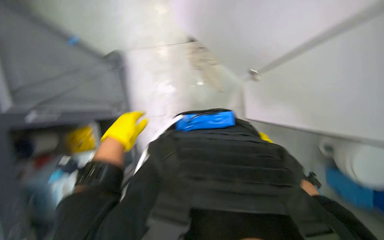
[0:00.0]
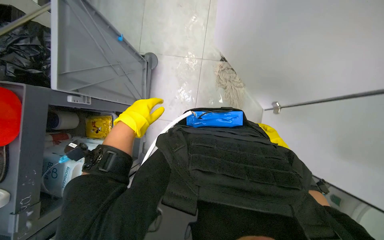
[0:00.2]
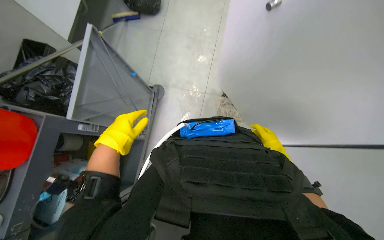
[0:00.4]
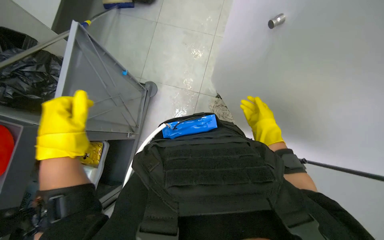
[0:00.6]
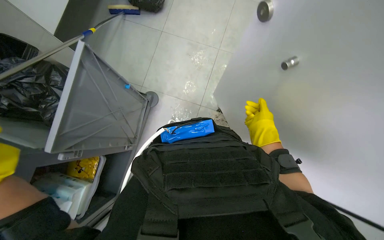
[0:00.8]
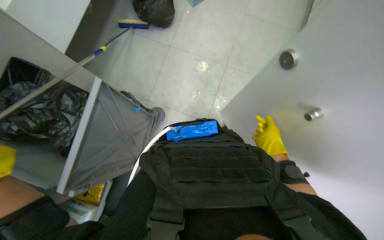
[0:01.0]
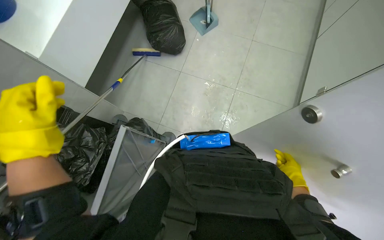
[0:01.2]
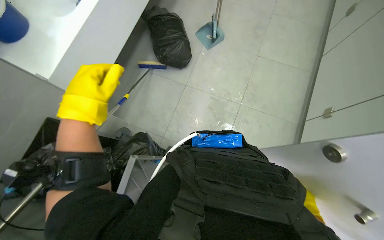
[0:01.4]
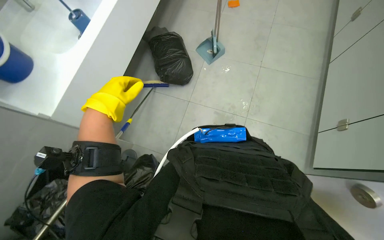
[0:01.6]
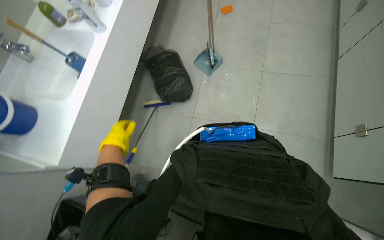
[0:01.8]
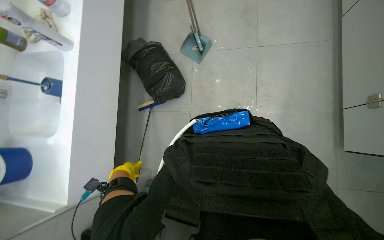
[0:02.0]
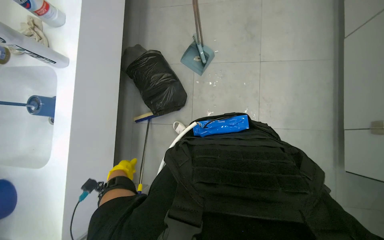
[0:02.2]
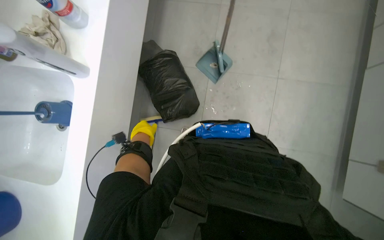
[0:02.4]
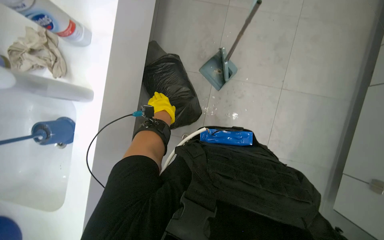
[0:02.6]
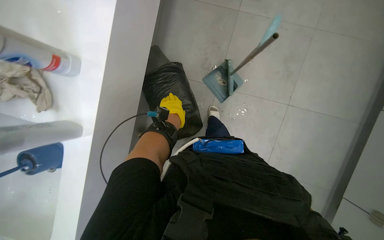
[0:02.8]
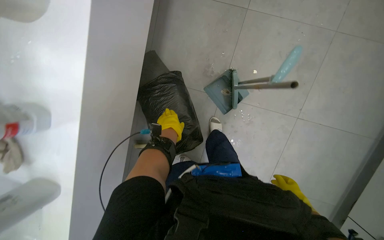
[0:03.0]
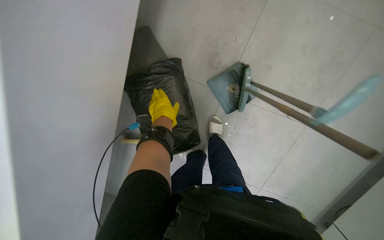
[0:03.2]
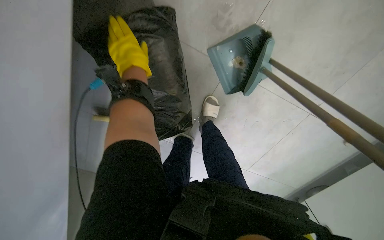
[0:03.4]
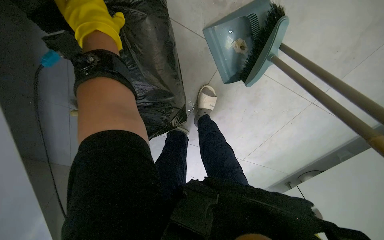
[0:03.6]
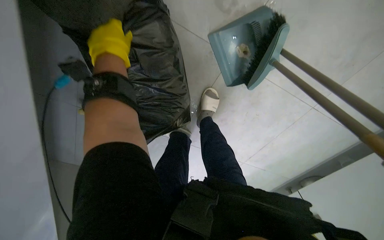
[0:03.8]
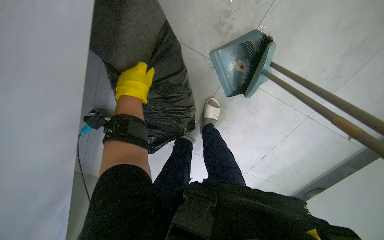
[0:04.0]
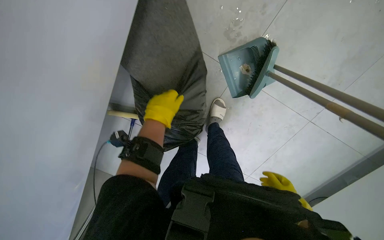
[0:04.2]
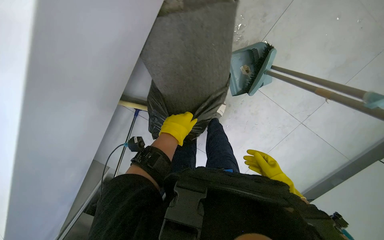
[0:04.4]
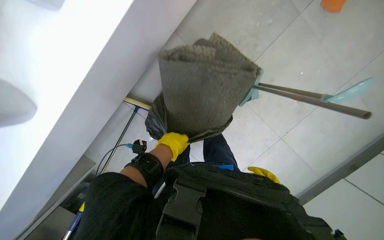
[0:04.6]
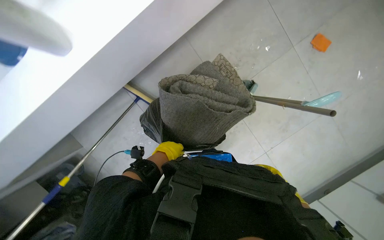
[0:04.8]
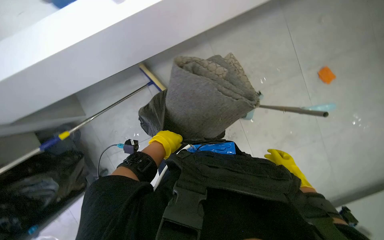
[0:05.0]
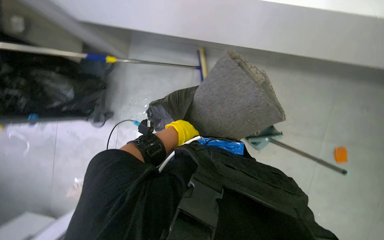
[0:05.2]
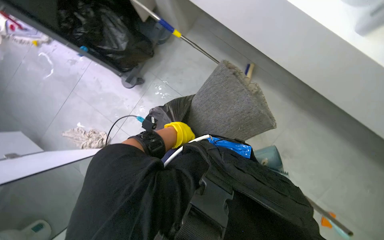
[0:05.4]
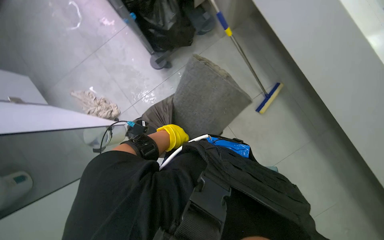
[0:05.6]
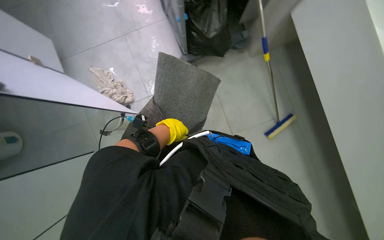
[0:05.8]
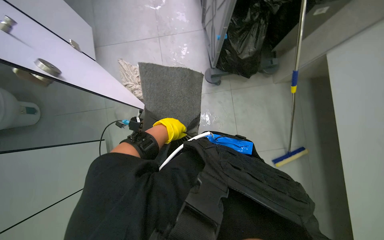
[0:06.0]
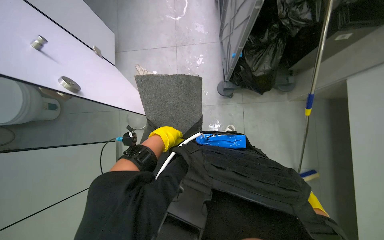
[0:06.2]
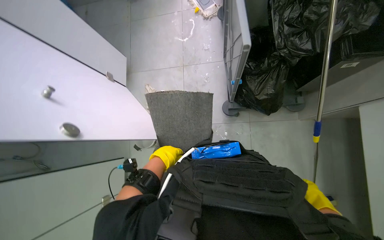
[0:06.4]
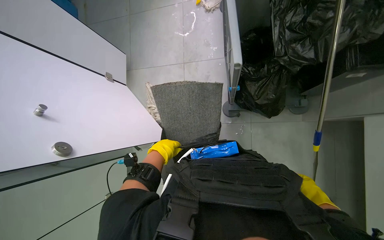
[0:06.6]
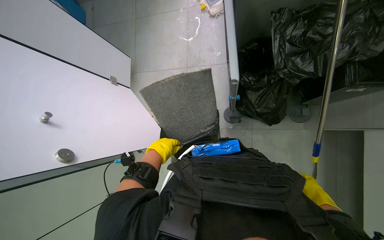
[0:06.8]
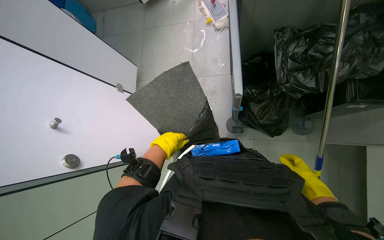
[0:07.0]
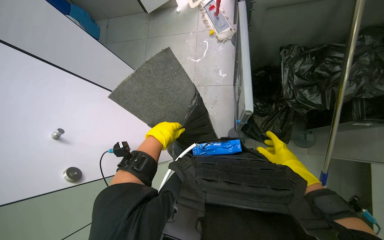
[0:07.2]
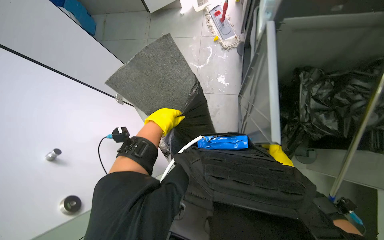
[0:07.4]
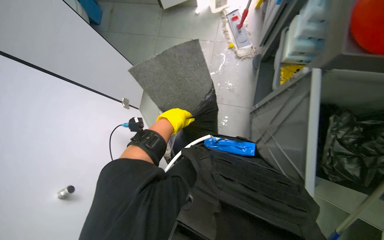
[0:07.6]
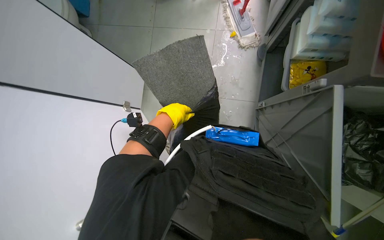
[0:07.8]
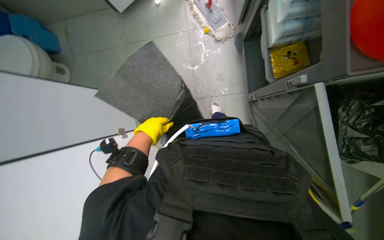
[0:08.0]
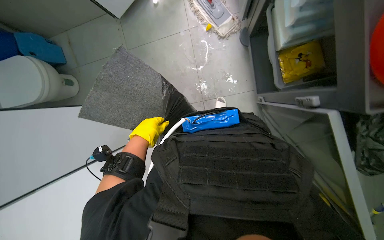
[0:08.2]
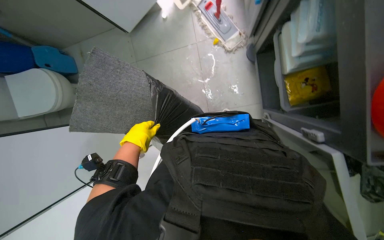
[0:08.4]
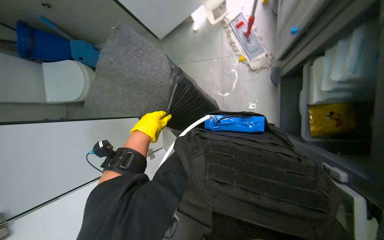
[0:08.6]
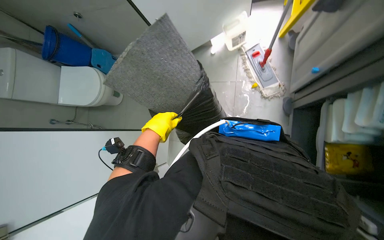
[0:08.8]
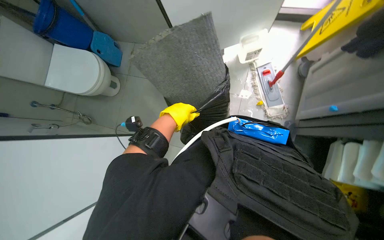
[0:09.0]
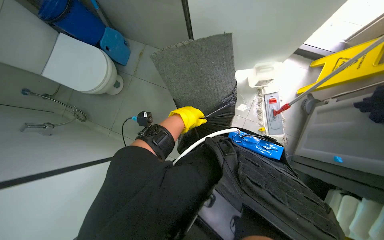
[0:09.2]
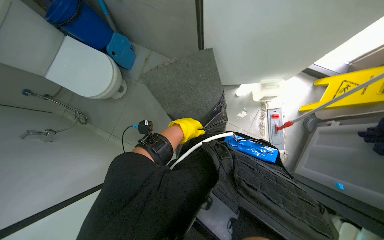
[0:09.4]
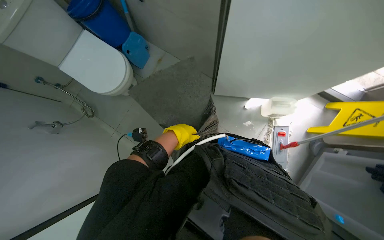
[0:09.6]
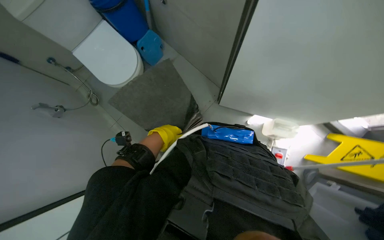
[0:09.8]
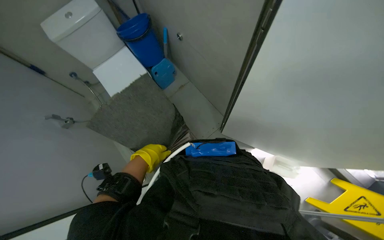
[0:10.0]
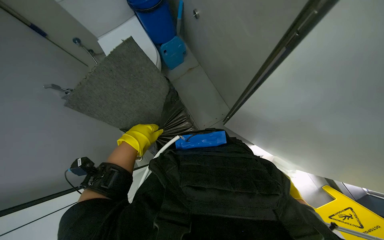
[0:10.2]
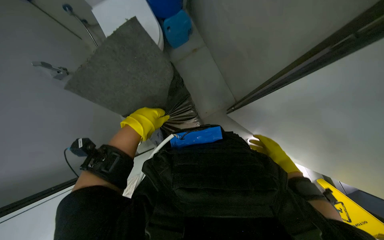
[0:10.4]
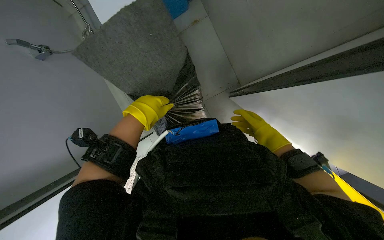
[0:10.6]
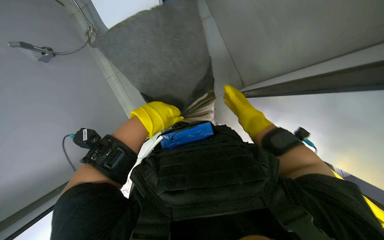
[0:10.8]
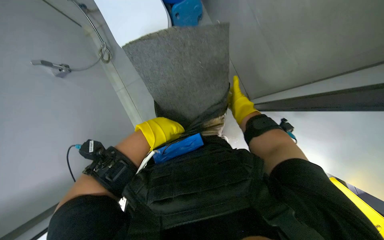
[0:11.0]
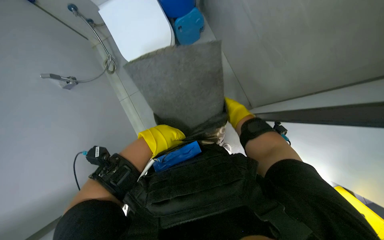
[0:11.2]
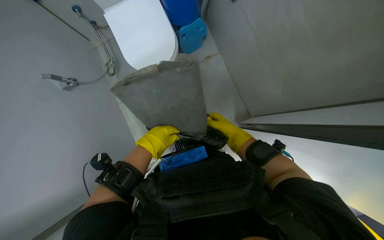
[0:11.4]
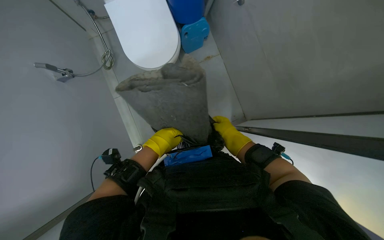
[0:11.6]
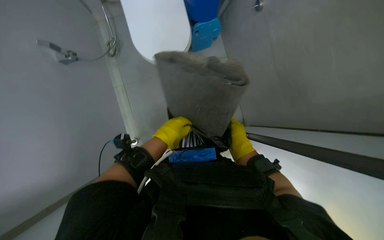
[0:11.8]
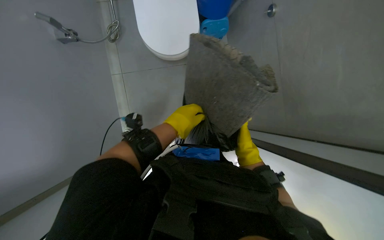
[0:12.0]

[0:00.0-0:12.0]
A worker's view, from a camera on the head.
Job: managing trash.
The whole recording: Compacting waste into bucket. The worker compacts a trash bag and a mat into a blue bucket using a long handle.
0.0 to 1.6 s: The camera travels about 40 cm. The wearer looks roughly 20 degrees further to the left. The camera pitches upward, by about 35 degrees.
1.6 to 3.0 s: The camera is carried roughly 1 m. The view tips downward by roughly 15 degrees.
3.0 to 4.4 s: The camera pitches downward, by approximately 15 degrees.
4.4 to 6.0 s: The camera travels about 60 cm. Everything in view rotates roughly 70 degrees clockwise.
6.0 to 7.6 s: The camera is carried some 60 cm.
9.0 to 10.4 s: The wearer moves some 50 cm. The scene rotates clockwise by some 50 degrees.
10.4 to 12.0 s: The right hand travels to the left by some 15 cm.

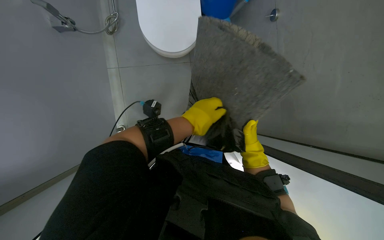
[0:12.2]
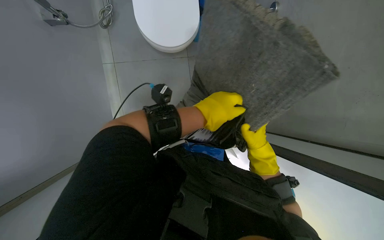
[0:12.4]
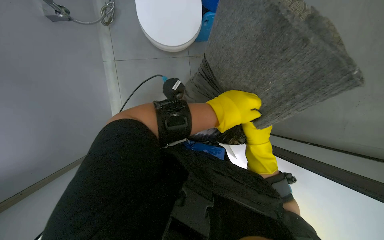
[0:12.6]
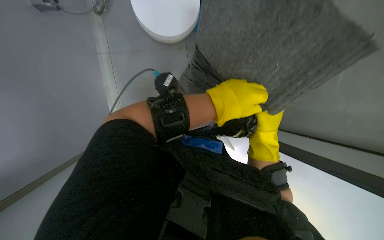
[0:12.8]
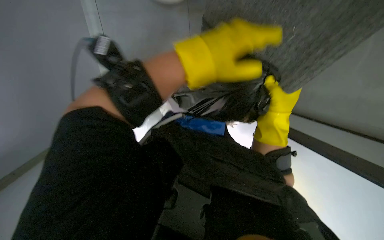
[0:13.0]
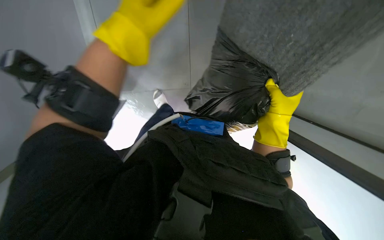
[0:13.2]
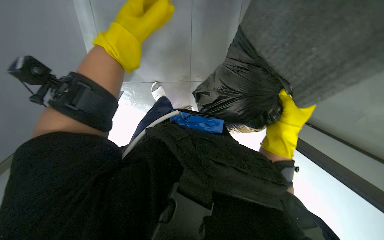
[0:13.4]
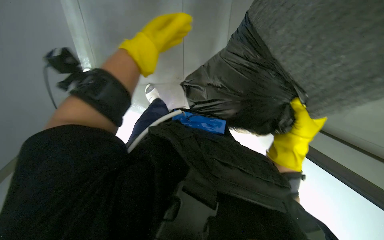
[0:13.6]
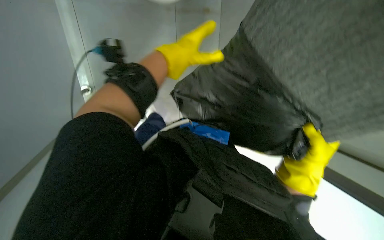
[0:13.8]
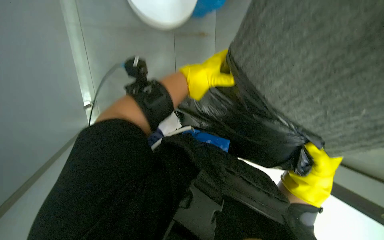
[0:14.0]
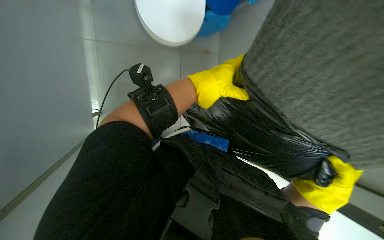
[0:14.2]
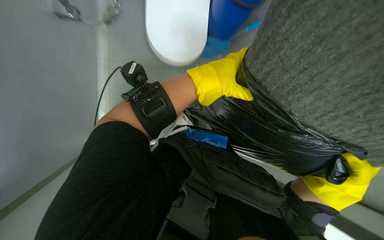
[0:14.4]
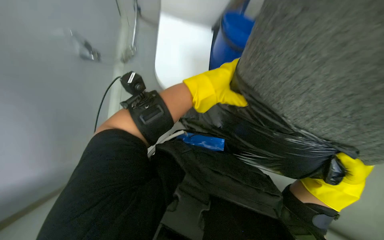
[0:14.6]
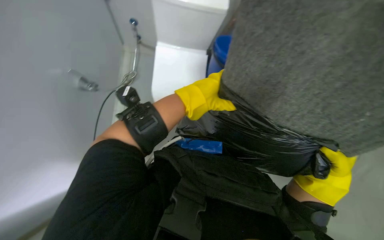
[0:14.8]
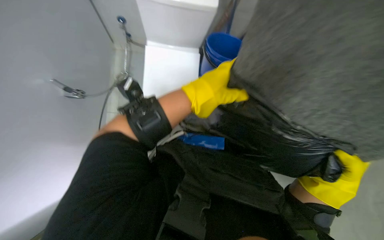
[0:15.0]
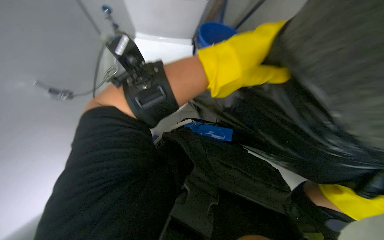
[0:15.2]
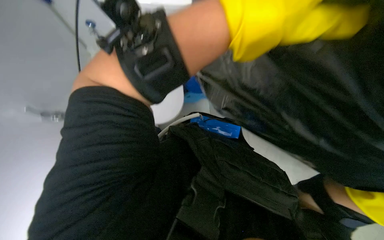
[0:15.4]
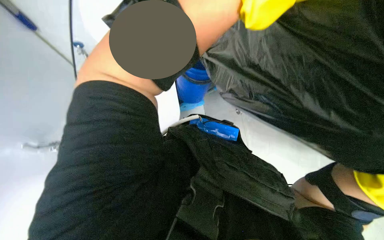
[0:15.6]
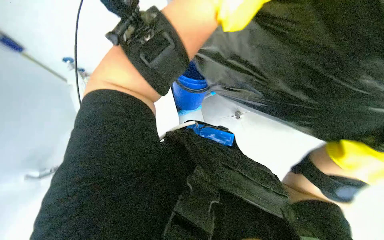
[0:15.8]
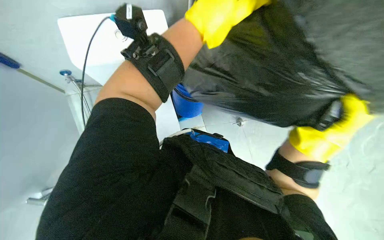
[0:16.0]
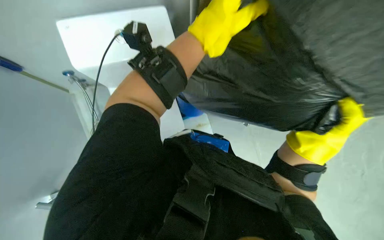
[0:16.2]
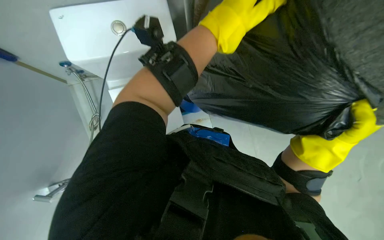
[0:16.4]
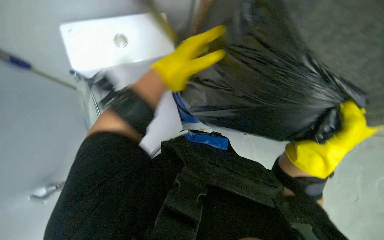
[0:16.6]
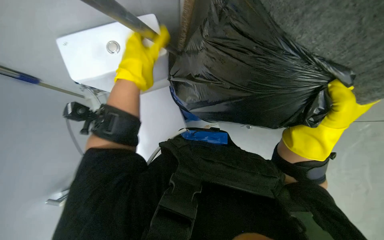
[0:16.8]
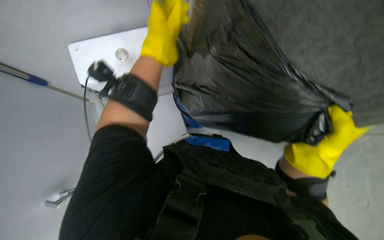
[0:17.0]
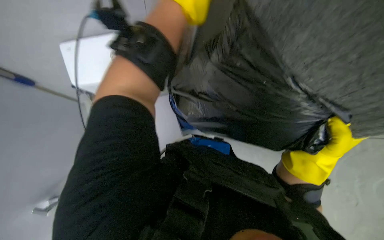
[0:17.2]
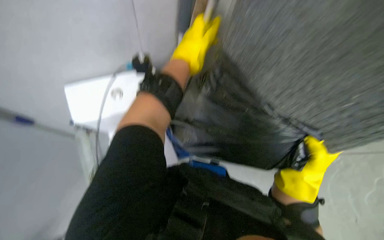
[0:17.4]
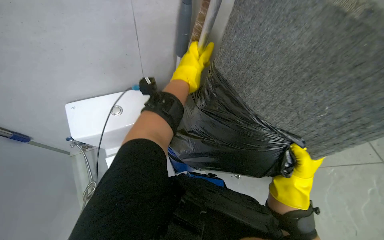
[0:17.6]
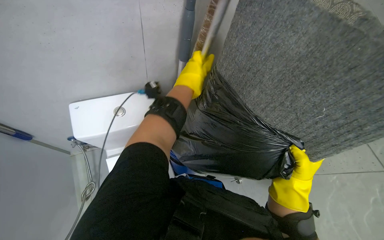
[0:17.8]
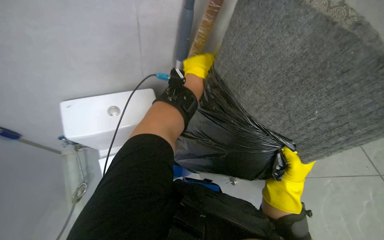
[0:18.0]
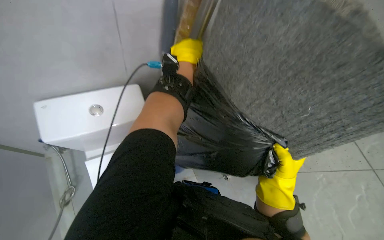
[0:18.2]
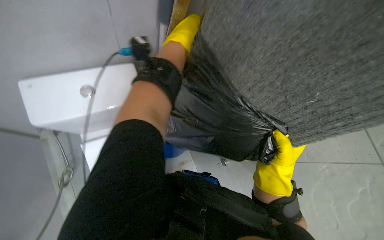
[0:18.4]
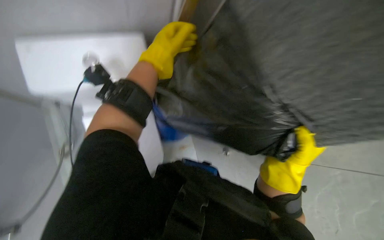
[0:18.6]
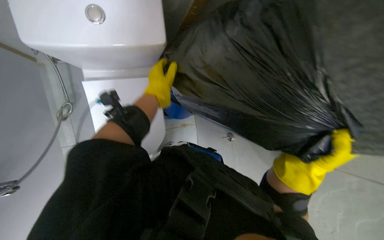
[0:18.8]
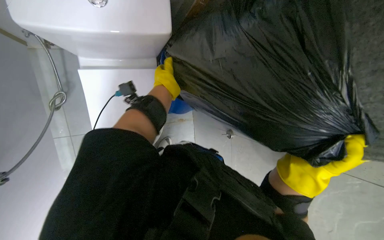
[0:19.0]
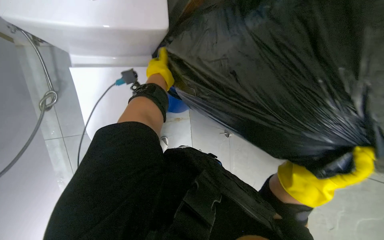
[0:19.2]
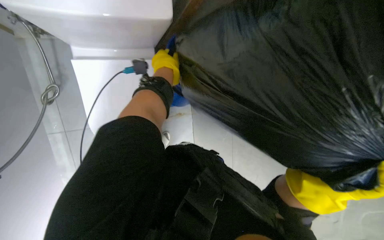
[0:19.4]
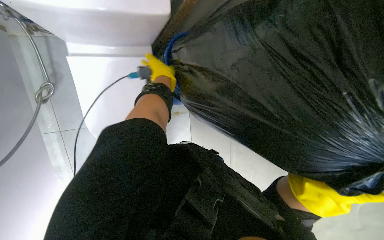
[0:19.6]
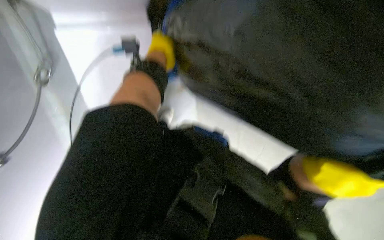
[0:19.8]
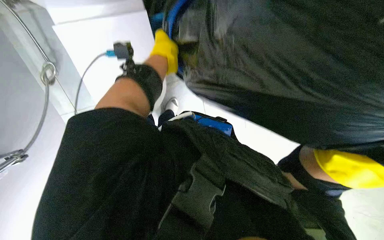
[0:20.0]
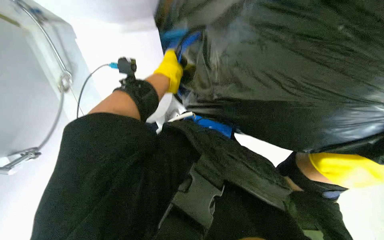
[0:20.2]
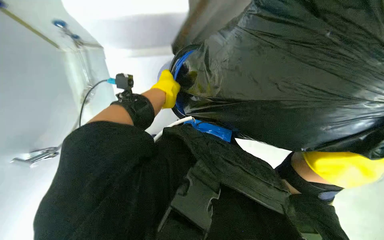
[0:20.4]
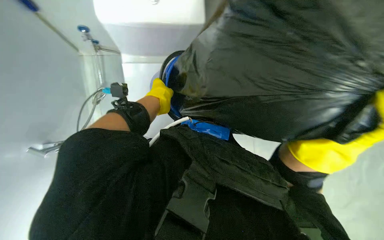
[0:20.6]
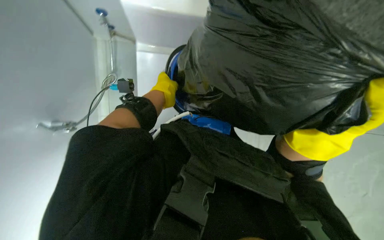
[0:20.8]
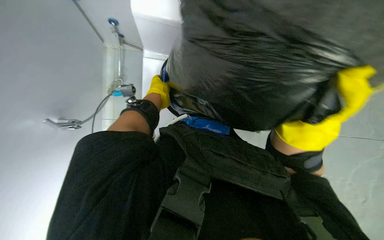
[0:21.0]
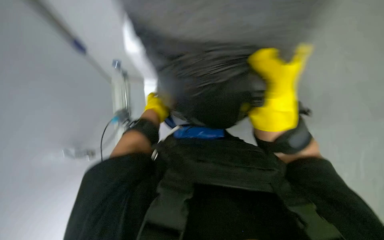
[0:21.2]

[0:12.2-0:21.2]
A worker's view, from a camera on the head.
Job: managing trash.
The whole recording: Compacting waste into bucket. The worker compacts a trash bag and a mat into a blue bucket using a long handle.
12.2 to 13.8 s: The view tips downward by roughly 20 degrees. The right hand travels nearer to the camera by some 15 cm; the left hand goes left and right, roughly 20 cm each way, reversing 2 times.
13.8 to 15.2 s: The left hand is displaced to the right by roughly 15 cm.
16.6 to 18.2 s: The camera pitches upward, by roughly 15 degrees. The left hand goes about 20 cm up the picture.
18.2 to 19.8 s: The wearer looks about 35 degrees further downward.
19.8 to 21.2 s: The left hand is displaced down the picture by approximately 15 cm.
